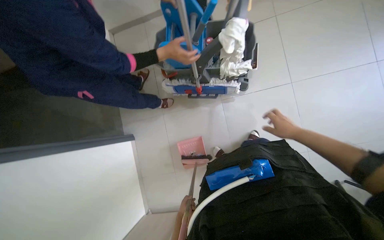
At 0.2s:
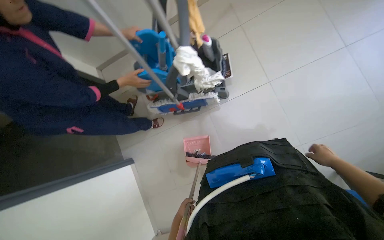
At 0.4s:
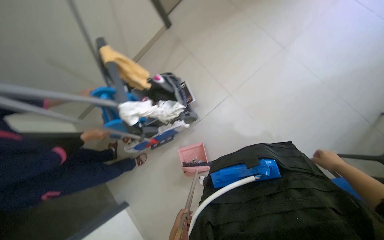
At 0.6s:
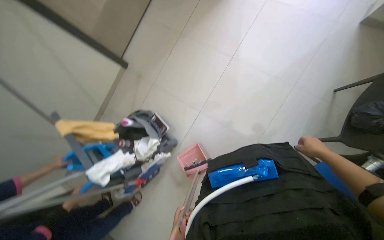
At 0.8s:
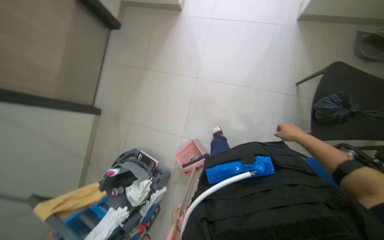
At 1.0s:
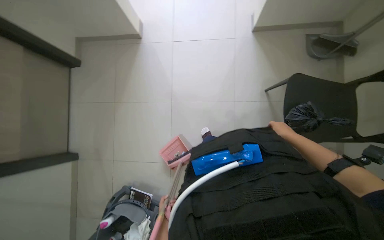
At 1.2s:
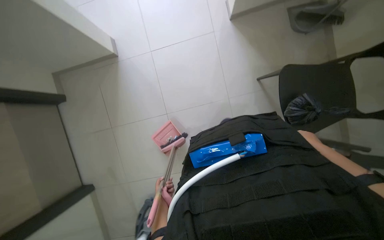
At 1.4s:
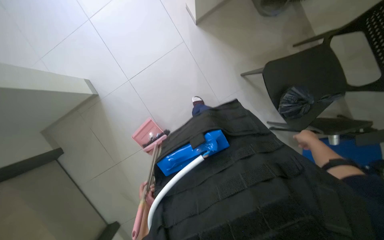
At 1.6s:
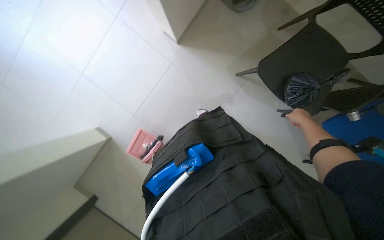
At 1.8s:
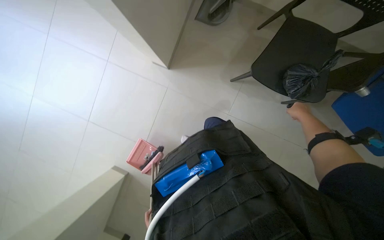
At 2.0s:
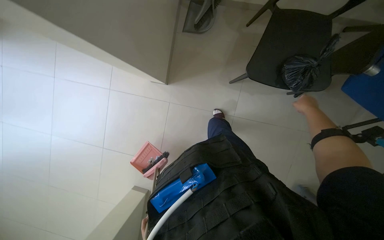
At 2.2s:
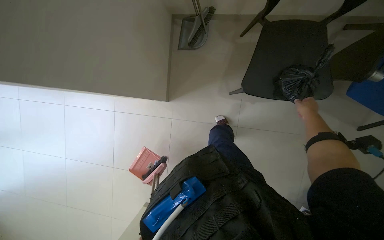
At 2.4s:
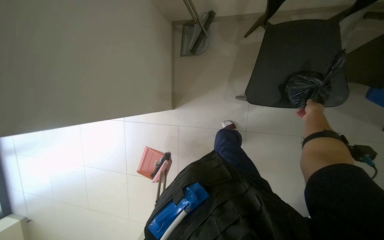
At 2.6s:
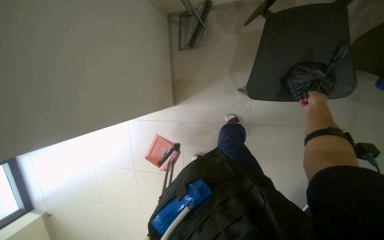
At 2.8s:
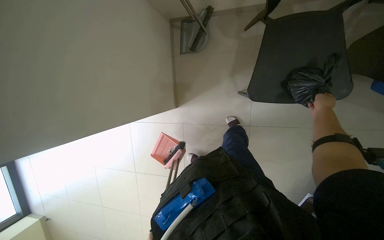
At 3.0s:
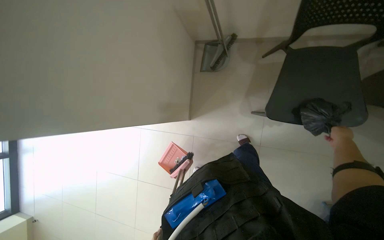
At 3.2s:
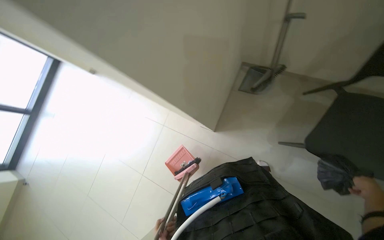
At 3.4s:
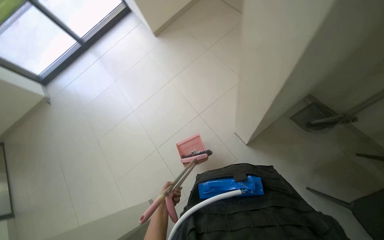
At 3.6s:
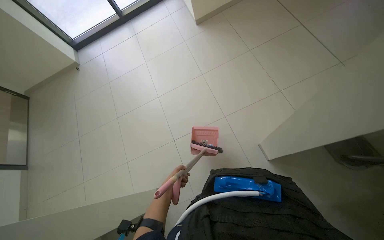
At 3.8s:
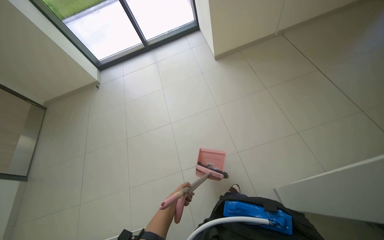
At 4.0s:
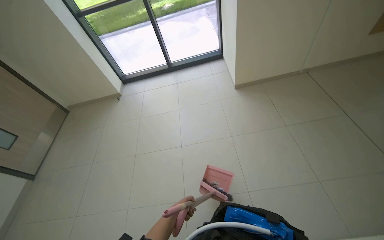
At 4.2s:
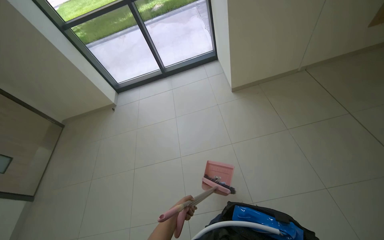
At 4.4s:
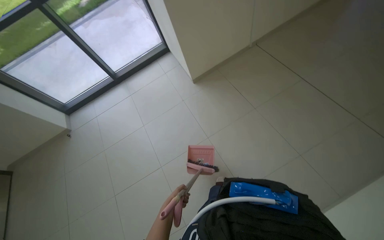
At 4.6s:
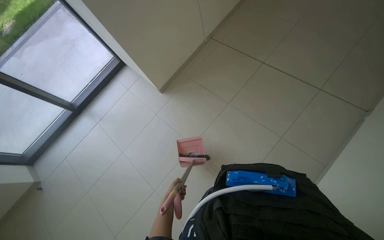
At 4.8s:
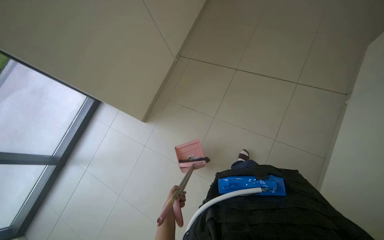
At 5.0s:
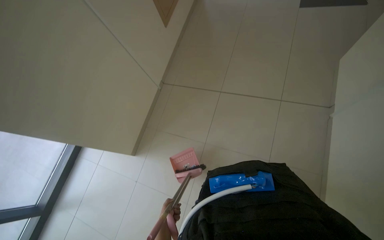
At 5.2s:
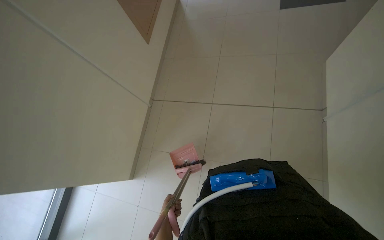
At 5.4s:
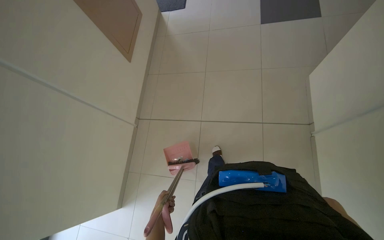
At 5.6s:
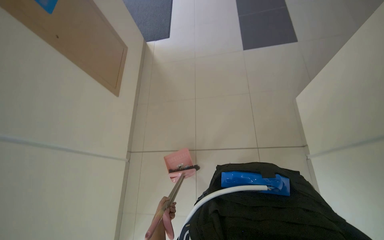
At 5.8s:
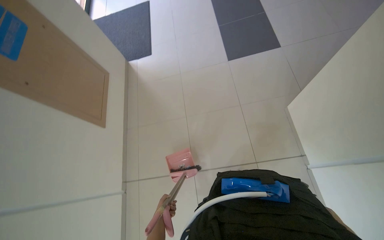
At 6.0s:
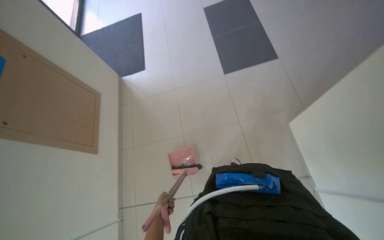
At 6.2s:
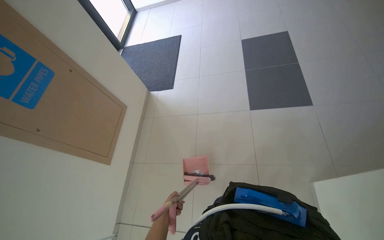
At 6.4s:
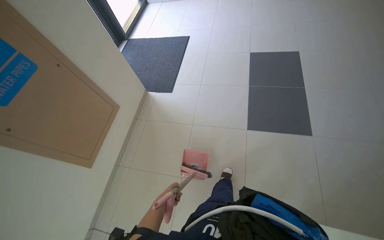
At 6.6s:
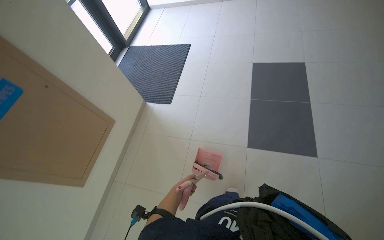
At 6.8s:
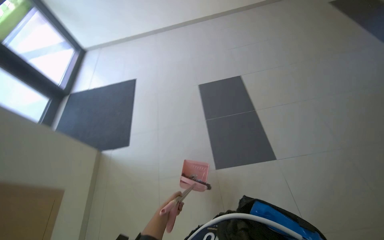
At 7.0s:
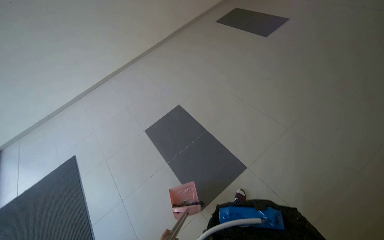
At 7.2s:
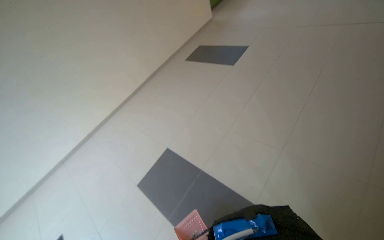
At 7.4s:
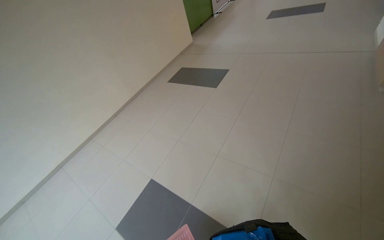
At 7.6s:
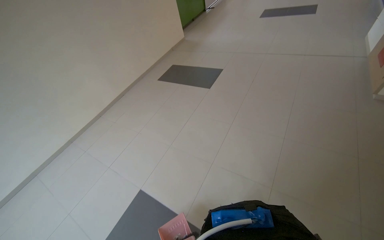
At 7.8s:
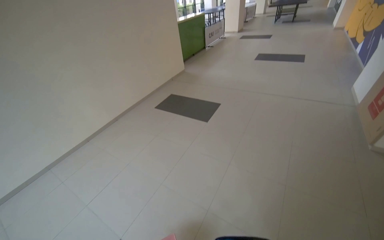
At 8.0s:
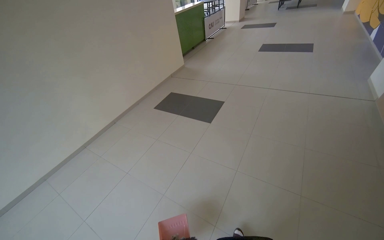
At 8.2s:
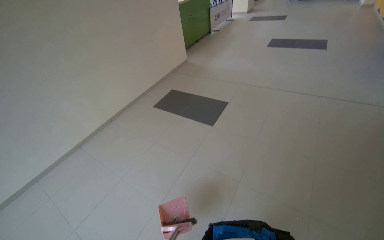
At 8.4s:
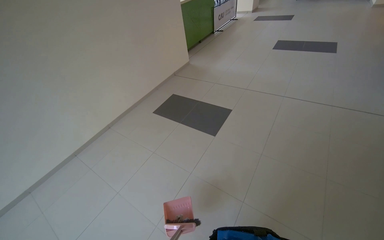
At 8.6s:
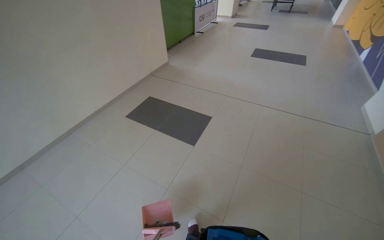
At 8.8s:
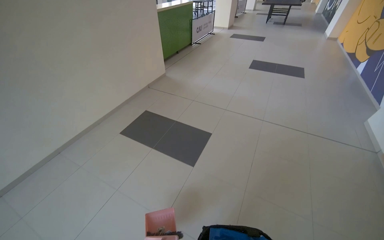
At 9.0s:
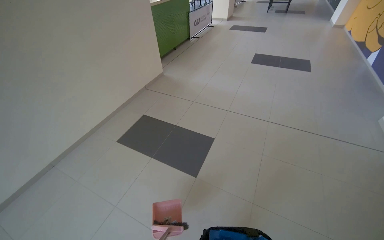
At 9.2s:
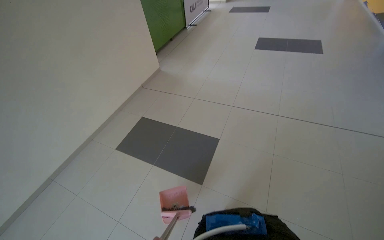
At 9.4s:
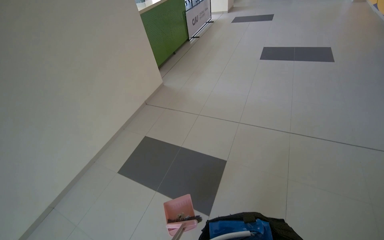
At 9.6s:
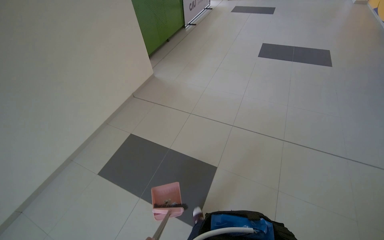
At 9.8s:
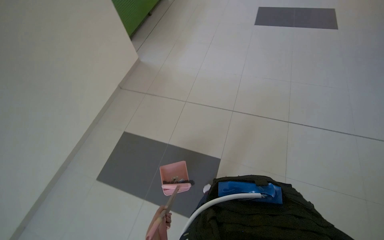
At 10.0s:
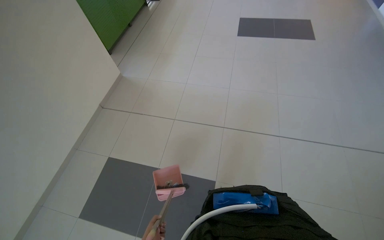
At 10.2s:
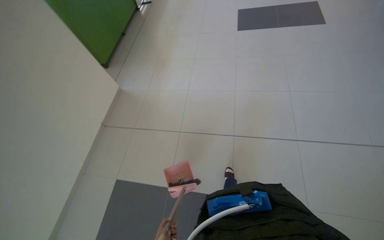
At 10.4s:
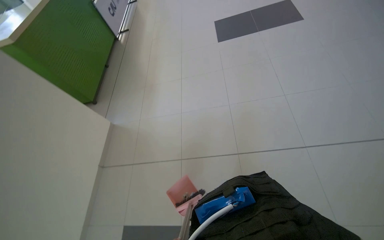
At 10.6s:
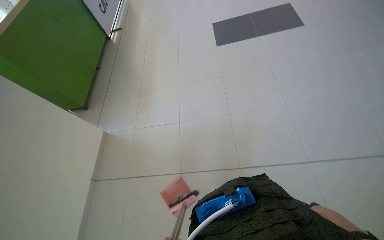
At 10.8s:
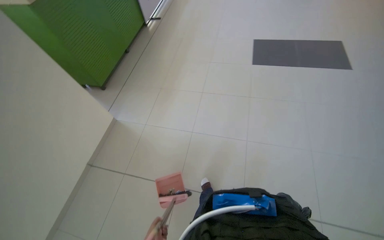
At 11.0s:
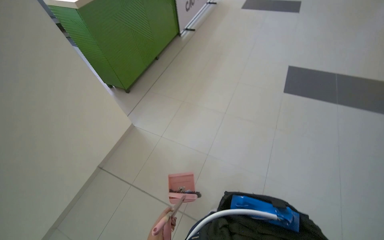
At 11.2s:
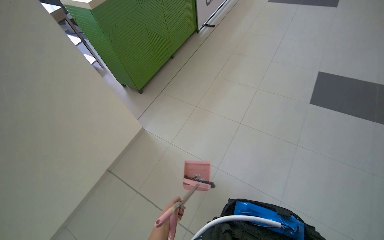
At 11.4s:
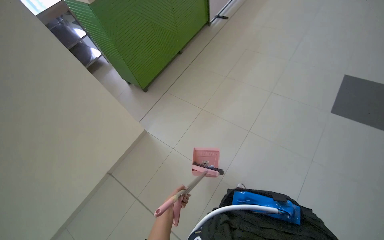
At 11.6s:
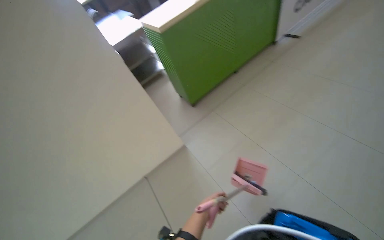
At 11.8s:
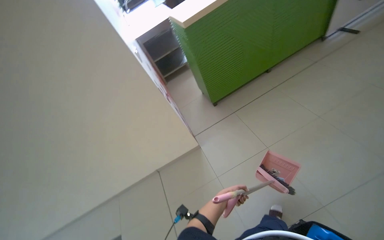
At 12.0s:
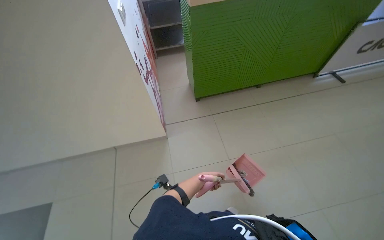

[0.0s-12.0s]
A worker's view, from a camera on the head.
Job: sweeping floor.
The whole recording: Sweeping and collecting debris from floor. The worker sweeps debris from the floor with a broom and collects it into a dustpan.
0.0s to 1.6s: The camera is carried about 1.5 m. The wearer looks about 20 degrees further upward. Everything in view rotates about 120 degrees counterclockwise.
1.6s to 3.0s: The camera sweeps to the left, by about 15 degrees. The view tips upward by approximately 20 degrees. Everything in view rotates about 30 degrees counterclockwise.
3.0s to 4.4s: The wearer moves some 50 cm. The wearer looks approximately 15 degrees further upward. The scene rotates clockwise by some 40 degrees.
4.4s to 6.0s: The wearer moves roughly 50 cm. The head turns to the right by about 55 degrees. The wearer looks some 25 degrees further upward.
6.0s to 7.6s: The wearer moves about 40 cm. The head rotates some 40 degrees to the right. The camera pitches upward, by some 35 degrees.
7.6s to 9.0s: The camera is carried approximately 1 m.
9.0s to 10.4s: The camera is carried some 70 cm.
10.4s to 12.0s: The camera travels about 90 cm. The wearer's head swings roughly 75 degrees to the left.

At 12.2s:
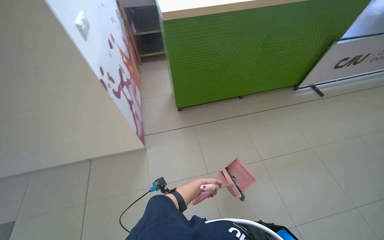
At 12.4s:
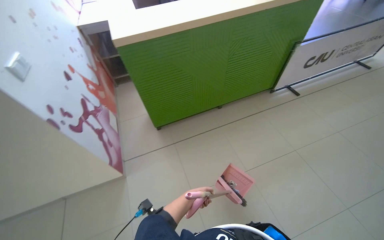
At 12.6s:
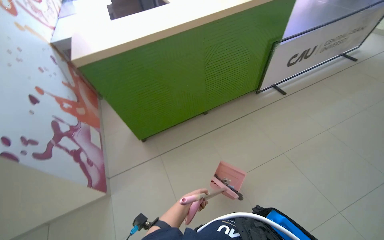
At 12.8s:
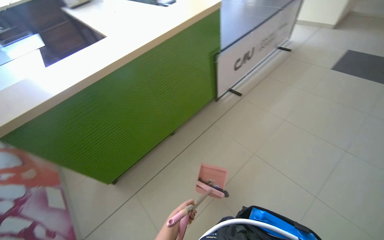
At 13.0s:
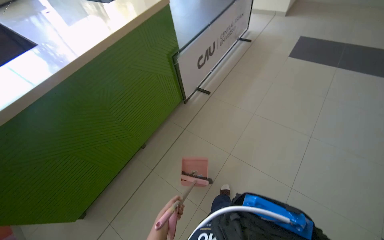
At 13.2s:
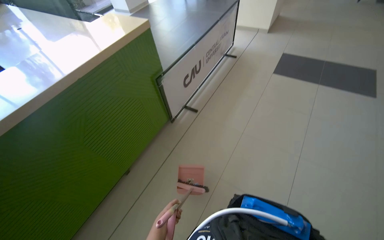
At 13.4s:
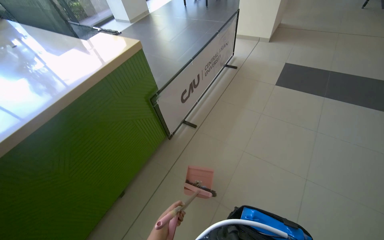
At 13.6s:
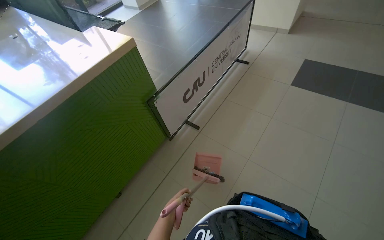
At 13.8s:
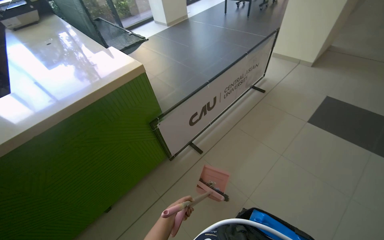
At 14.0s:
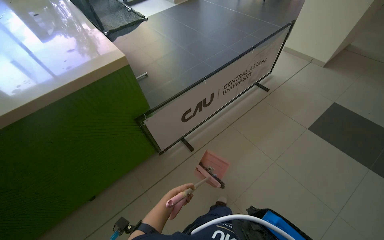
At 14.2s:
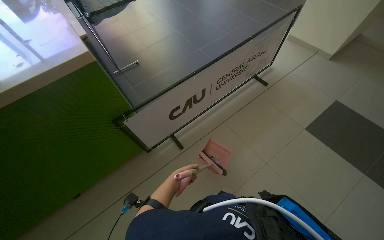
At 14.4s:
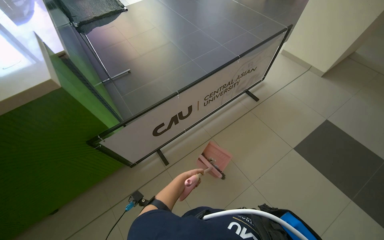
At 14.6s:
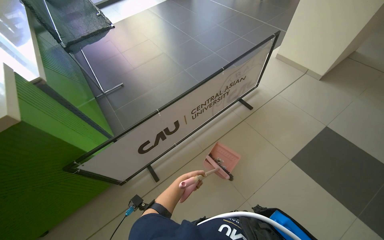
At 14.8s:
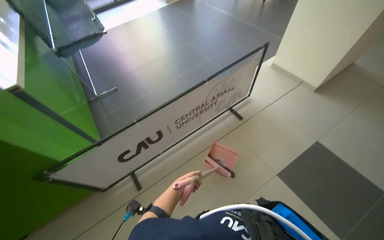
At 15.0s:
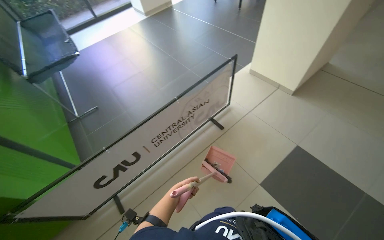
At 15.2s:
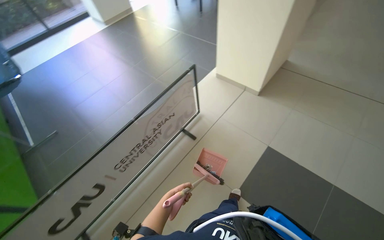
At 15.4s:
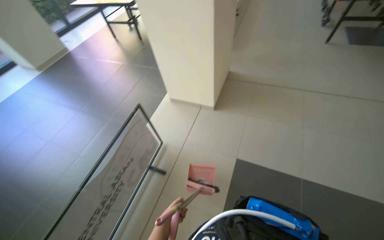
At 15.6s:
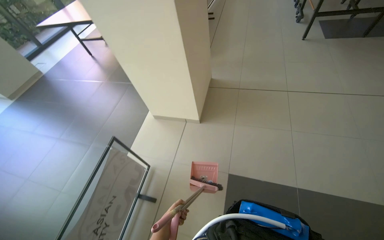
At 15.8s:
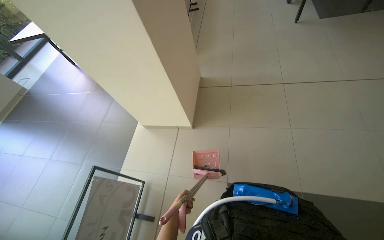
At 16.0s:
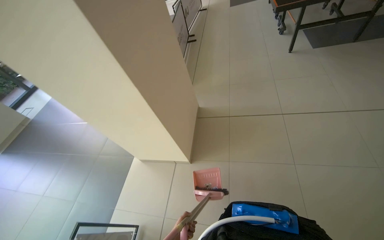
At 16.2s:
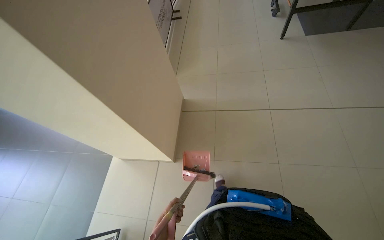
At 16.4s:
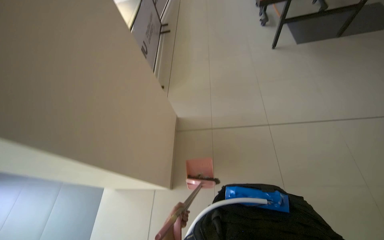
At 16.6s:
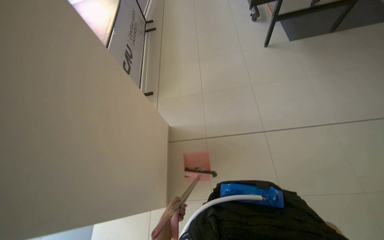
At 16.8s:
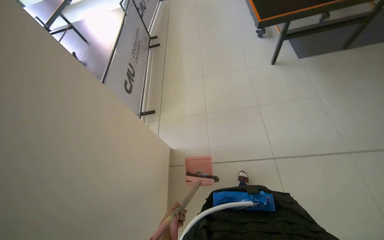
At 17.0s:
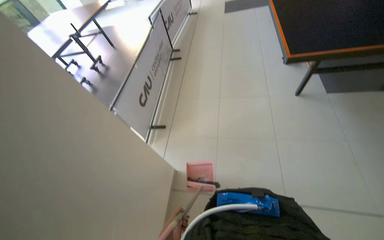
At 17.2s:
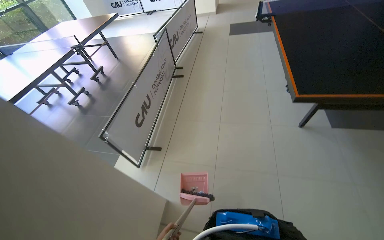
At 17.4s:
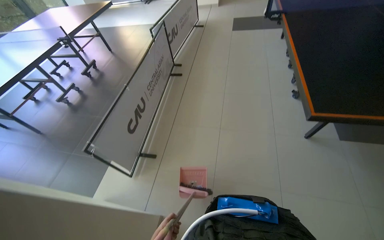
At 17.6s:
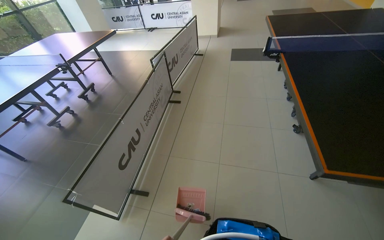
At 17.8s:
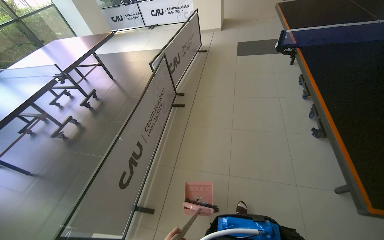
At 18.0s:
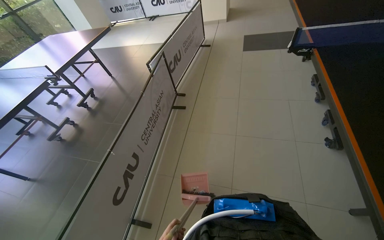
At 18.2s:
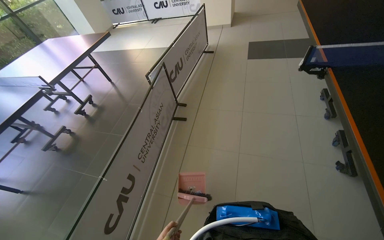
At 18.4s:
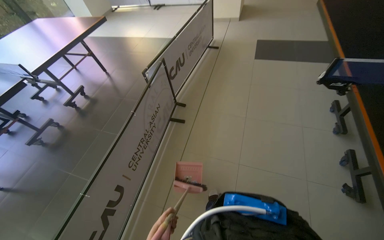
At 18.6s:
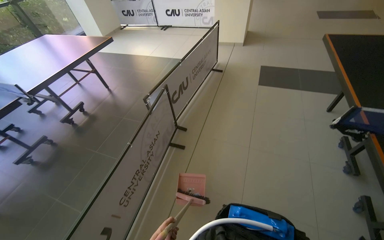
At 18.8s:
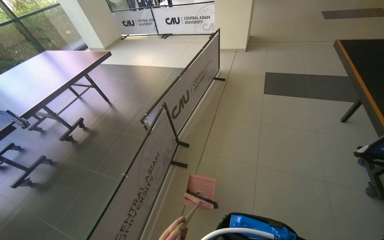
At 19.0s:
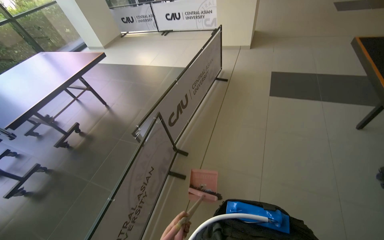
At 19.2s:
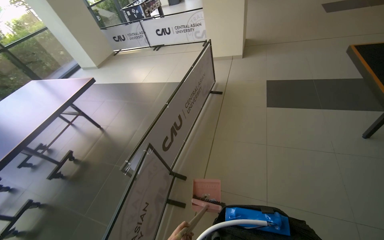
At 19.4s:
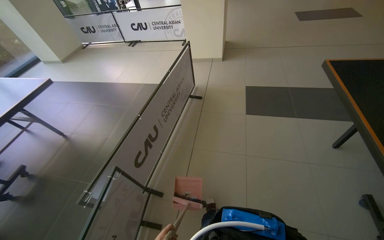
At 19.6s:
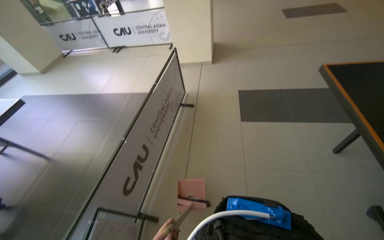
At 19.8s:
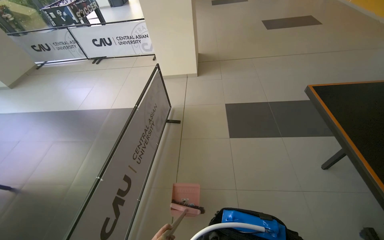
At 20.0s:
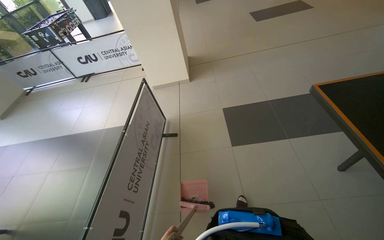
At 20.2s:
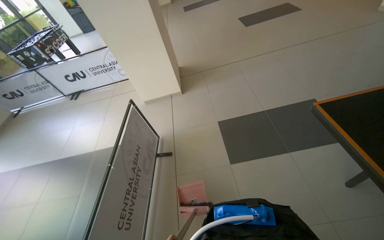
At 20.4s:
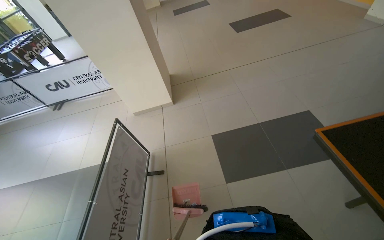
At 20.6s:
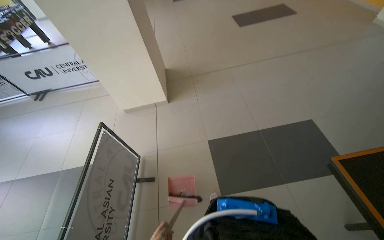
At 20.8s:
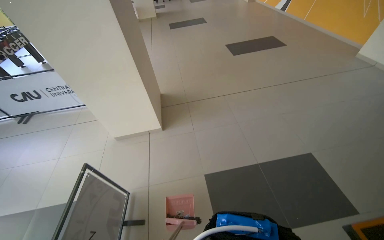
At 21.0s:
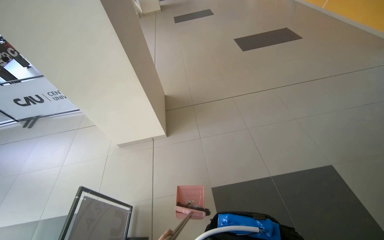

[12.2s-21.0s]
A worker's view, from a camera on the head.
Job: sweeping floor.
The whole recording: Sweeping and collecting debris from floor. The worker sweeps debris from the floor with a broom and collects it into a dustpan.
12.2s to 13.6s: The camera travels approximately 1.5 m. The wearer looks approximately 40 degrees further to the right.
13.6s to 15.2s: The camera travels about 1.5 m.
15.2s to 16.6s: The head travels some 1.5 m. The wearer's head swings about 40 degrees to the right.
18.0s to 19.6s: The head travels some 1.5 m.
19.6s to 21.0s: The wearer moves about 1.5 m.
